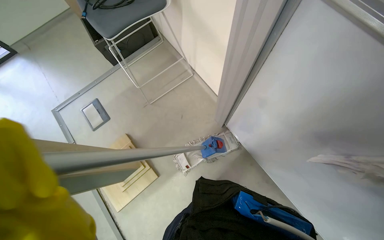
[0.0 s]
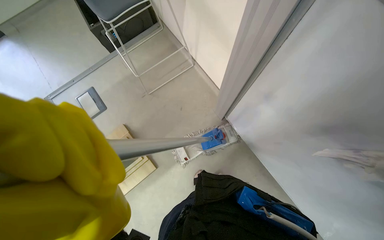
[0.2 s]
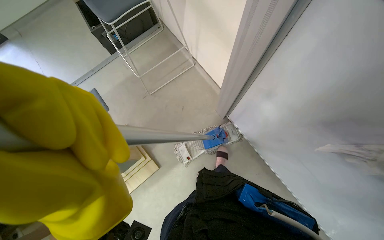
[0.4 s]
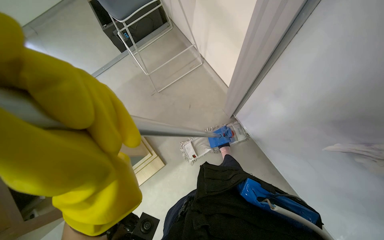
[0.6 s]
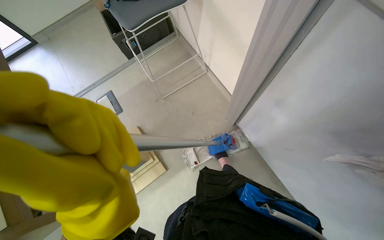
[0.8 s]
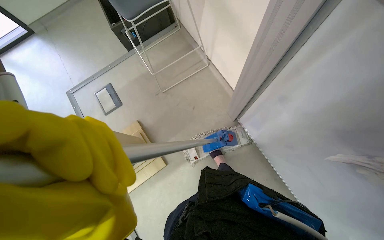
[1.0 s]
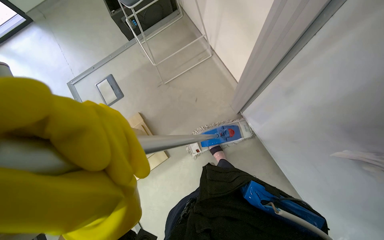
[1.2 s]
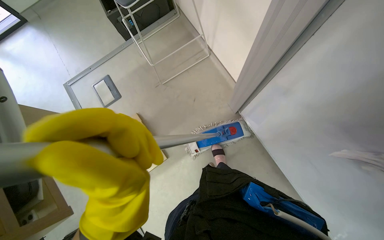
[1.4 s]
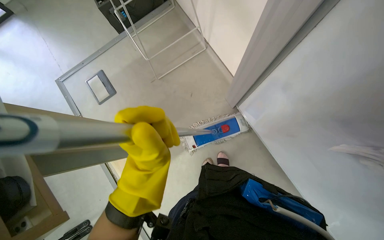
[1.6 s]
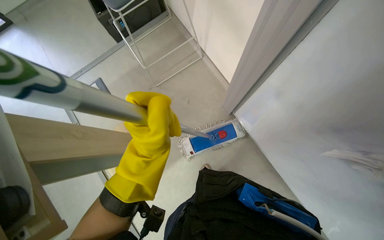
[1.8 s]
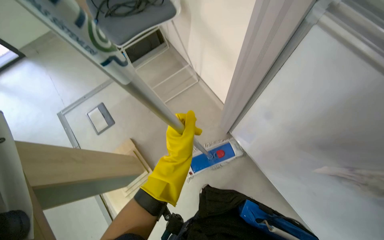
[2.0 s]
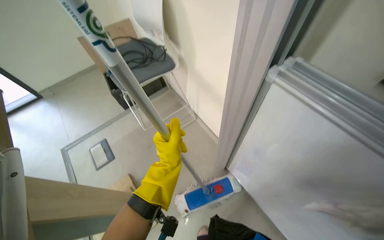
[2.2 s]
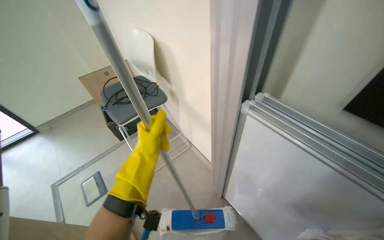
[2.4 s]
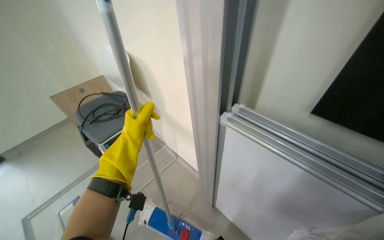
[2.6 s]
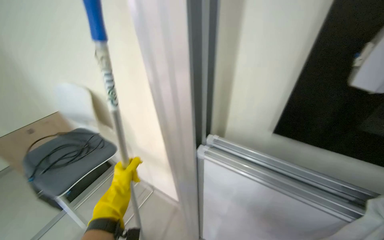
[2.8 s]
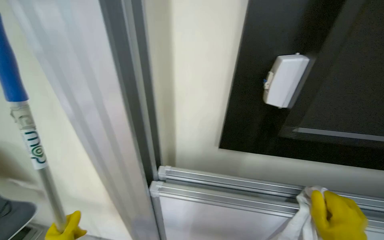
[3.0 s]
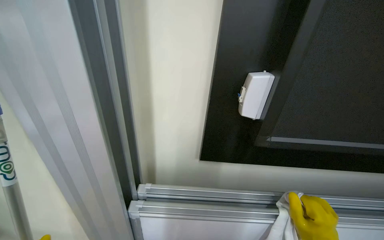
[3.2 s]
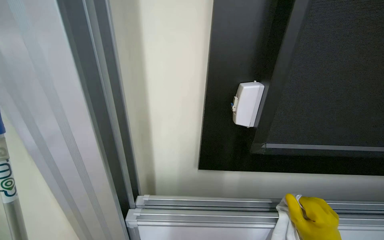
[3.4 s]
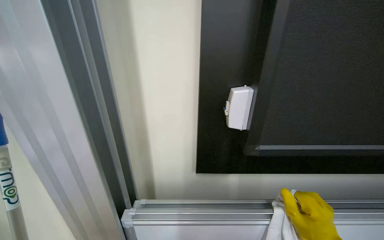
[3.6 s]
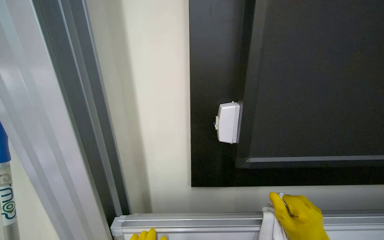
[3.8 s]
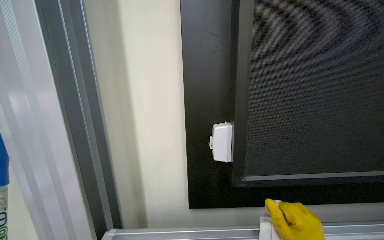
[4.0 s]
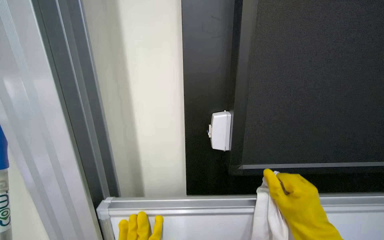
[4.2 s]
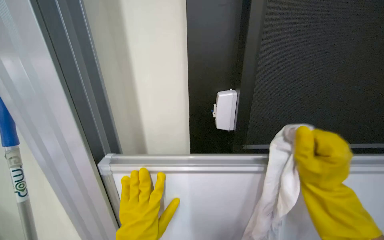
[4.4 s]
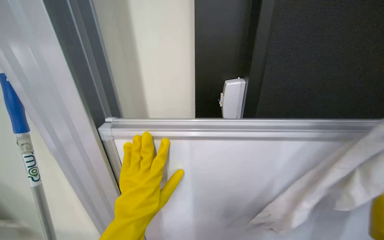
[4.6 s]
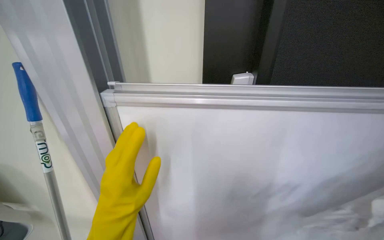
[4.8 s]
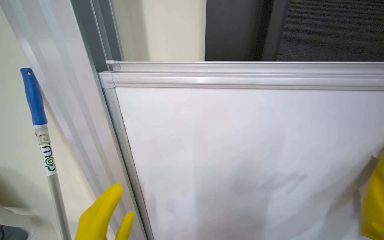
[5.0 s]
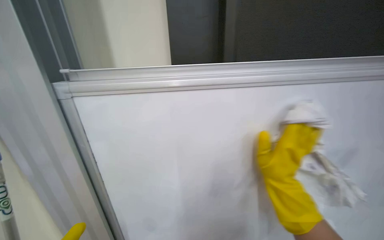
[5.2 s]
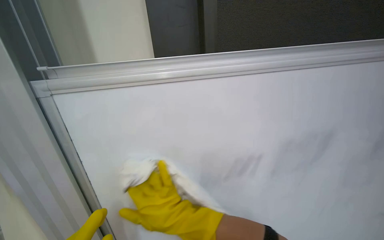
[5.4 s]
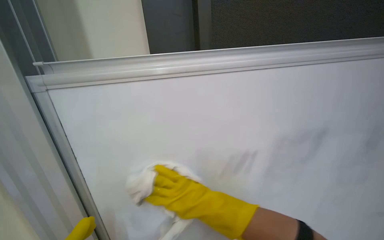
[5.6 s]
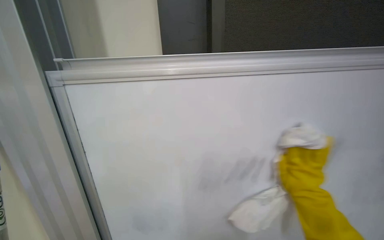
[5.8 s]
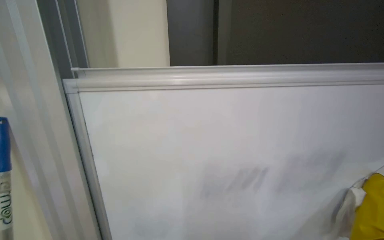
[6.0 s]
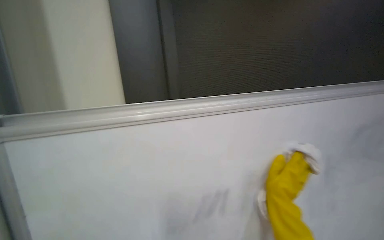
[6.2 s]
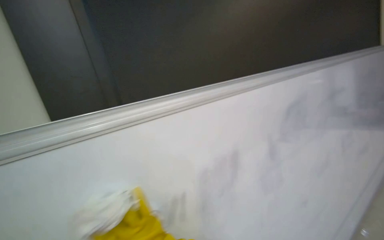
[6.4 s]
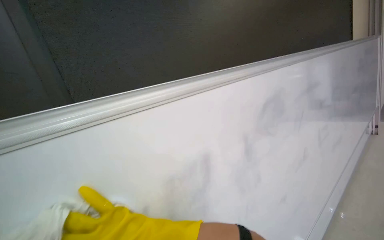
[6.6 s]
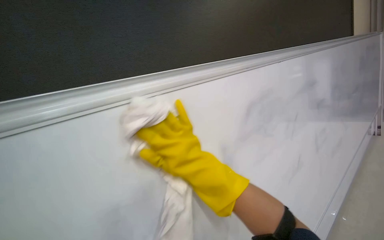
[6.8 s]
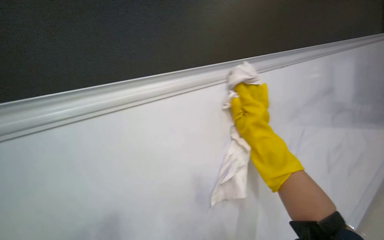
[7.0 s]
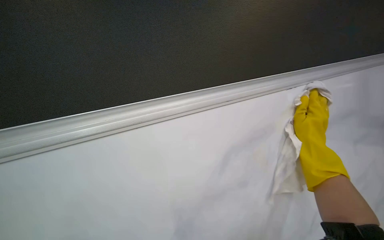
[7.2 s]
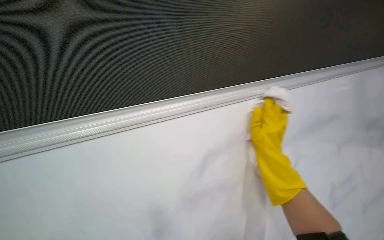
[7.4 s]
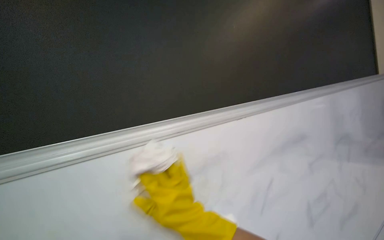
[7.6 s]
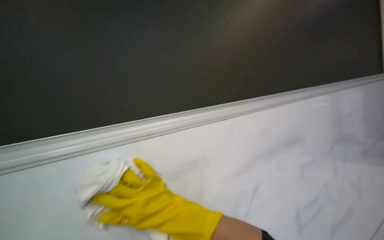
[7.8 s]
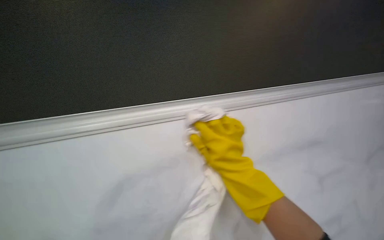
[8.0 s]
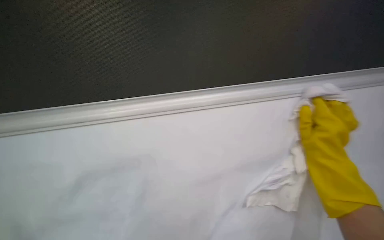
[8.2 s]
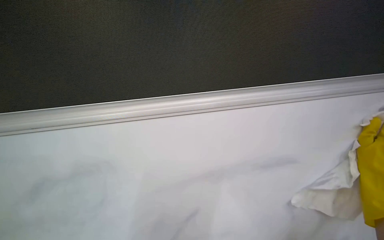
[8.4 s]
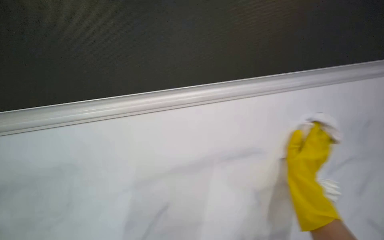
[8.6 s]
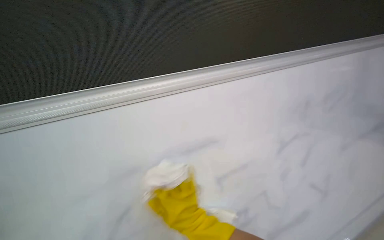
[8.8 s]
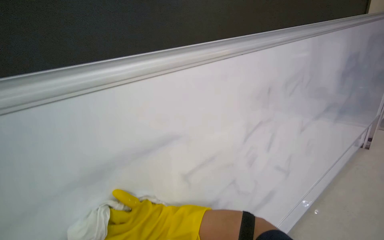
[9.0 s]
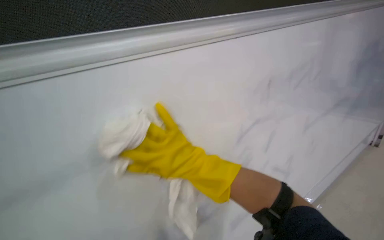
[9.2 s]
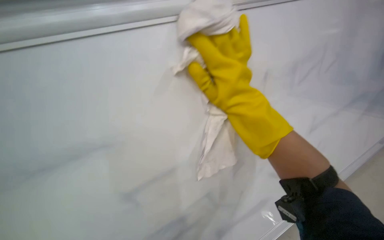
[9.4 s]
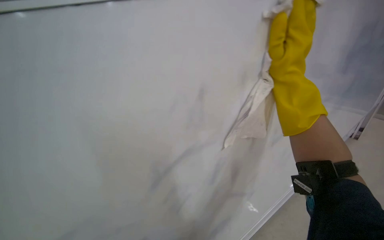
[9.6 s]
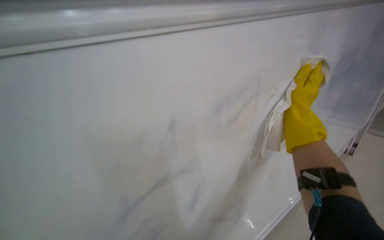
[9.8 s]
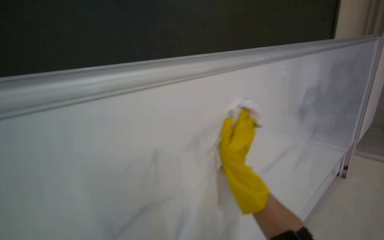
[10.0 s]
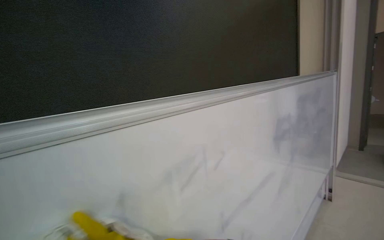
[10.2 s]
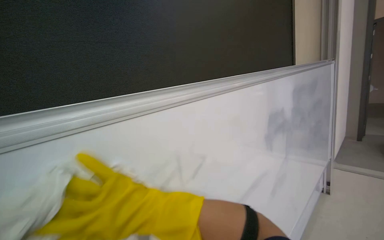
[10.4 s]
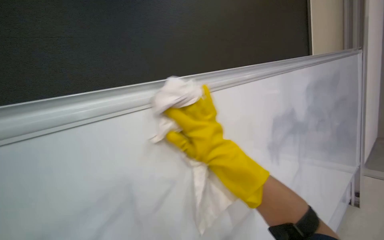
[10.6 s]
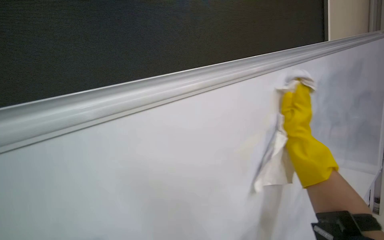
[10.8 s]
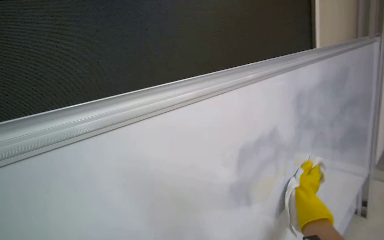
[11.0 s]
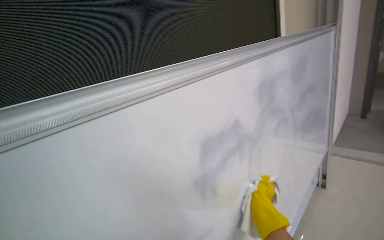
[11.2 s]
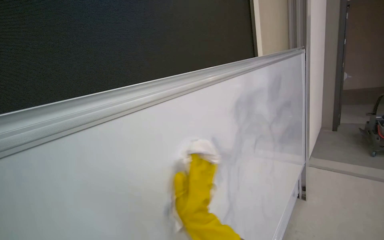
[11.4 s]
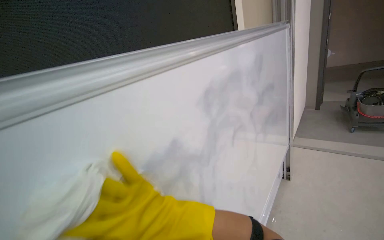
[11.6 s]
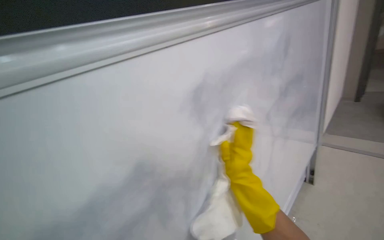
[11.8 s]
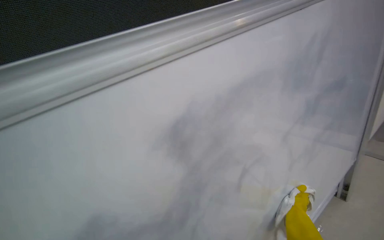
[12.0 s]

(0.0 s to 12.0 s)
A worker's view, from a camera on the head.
Job: wiping surfaces.
The whole recording: Wiping whiteboard. The worker wipes the whiteboard with a cloth.
1.6 s - 3.0 s: The wearer's head swings approximately 35 degrees to the right. The view tips upward by roughly 50 degrees.
3.0 s - 4.4 s: The wearer looks some 40 degrees further upward.
7.6 s - 9.0 s: The scene turns approximately 45 degrees clockwise in the picture.
10.4 s - 12.0 s: The camera travels about 60 cm. The wearer looks approximately 15 degrees further downward.

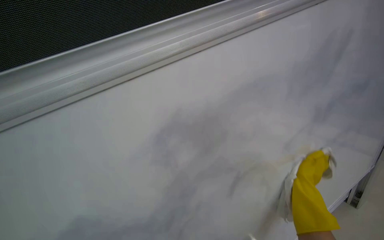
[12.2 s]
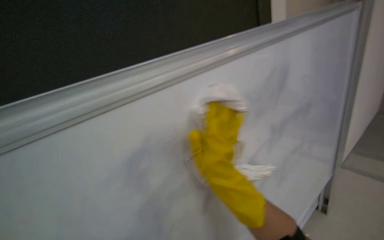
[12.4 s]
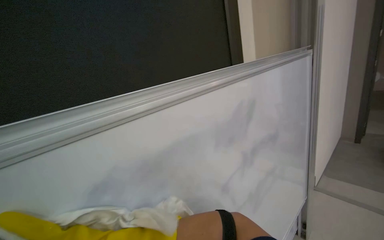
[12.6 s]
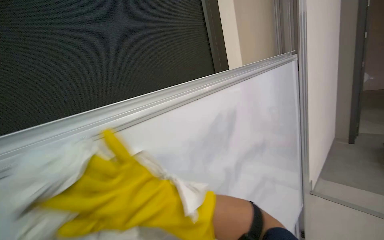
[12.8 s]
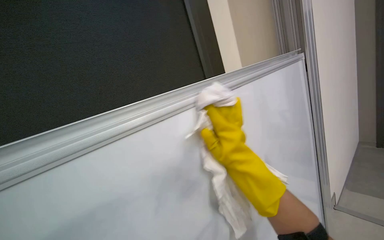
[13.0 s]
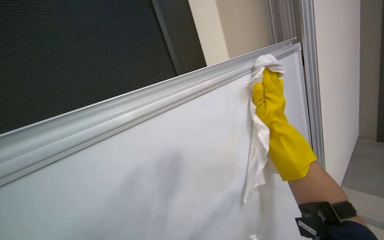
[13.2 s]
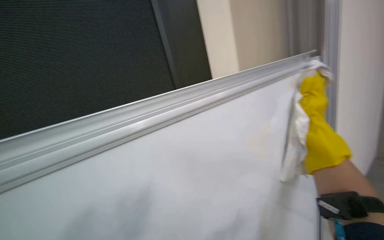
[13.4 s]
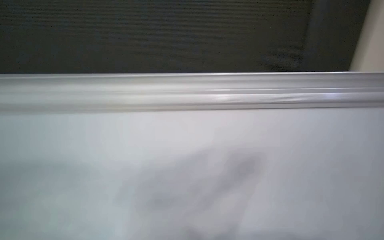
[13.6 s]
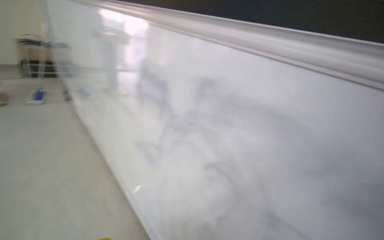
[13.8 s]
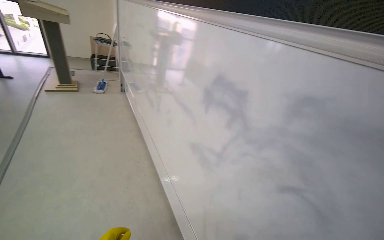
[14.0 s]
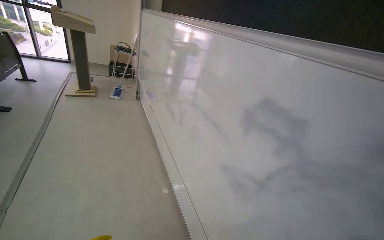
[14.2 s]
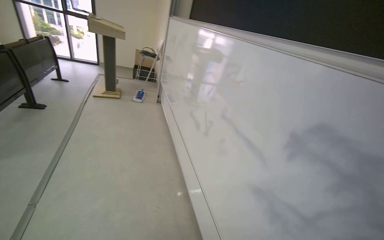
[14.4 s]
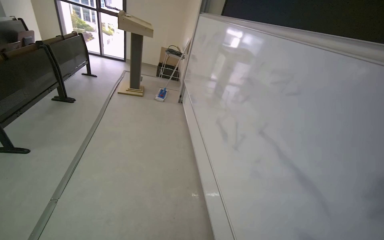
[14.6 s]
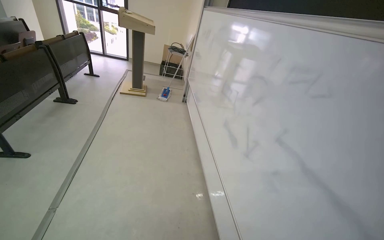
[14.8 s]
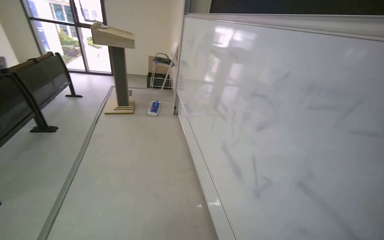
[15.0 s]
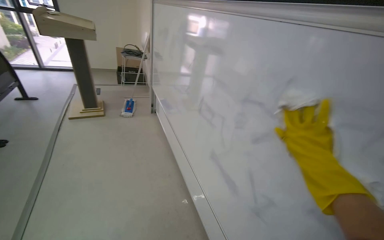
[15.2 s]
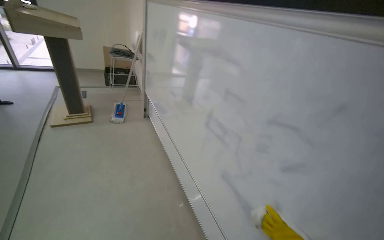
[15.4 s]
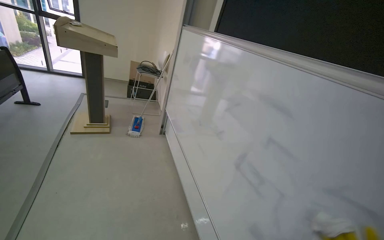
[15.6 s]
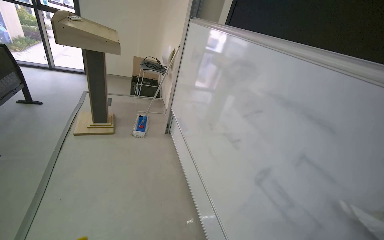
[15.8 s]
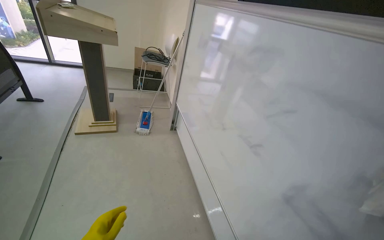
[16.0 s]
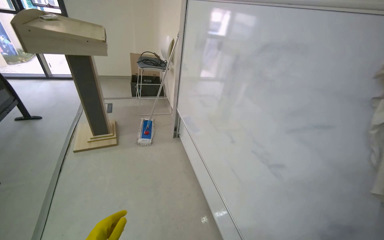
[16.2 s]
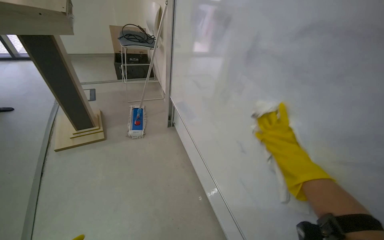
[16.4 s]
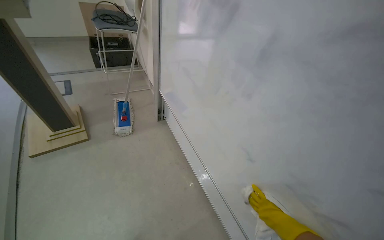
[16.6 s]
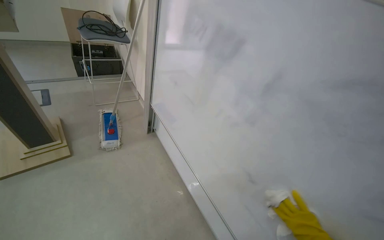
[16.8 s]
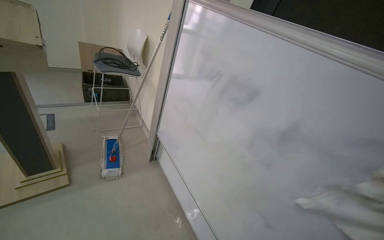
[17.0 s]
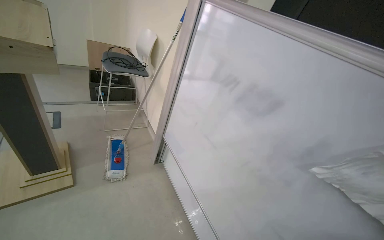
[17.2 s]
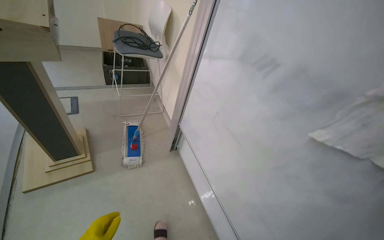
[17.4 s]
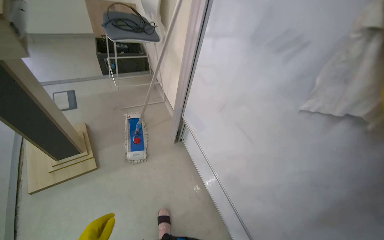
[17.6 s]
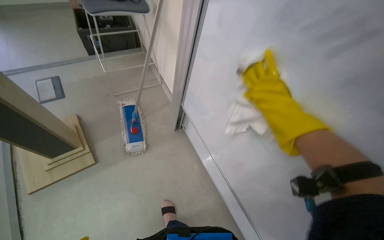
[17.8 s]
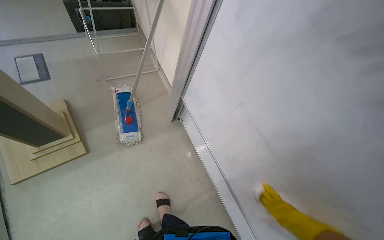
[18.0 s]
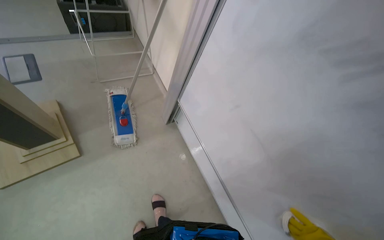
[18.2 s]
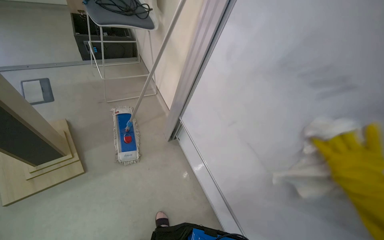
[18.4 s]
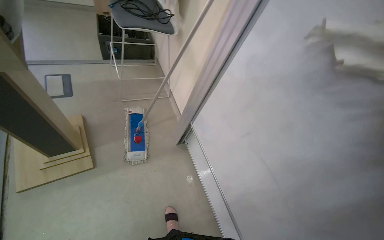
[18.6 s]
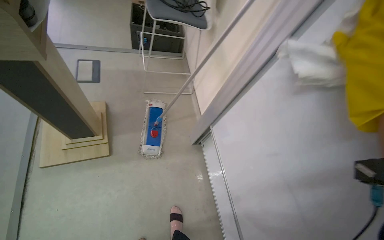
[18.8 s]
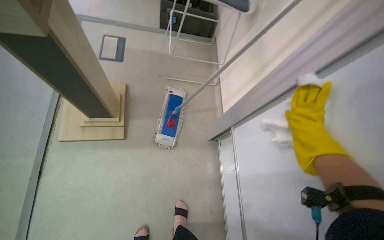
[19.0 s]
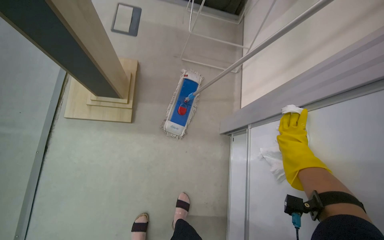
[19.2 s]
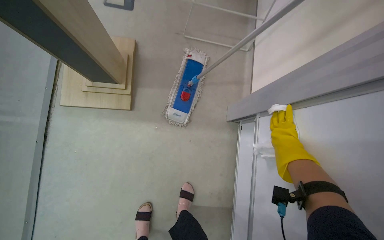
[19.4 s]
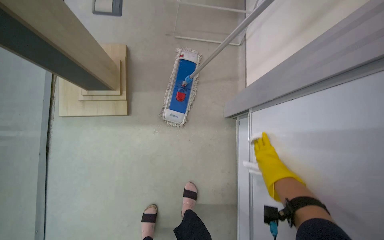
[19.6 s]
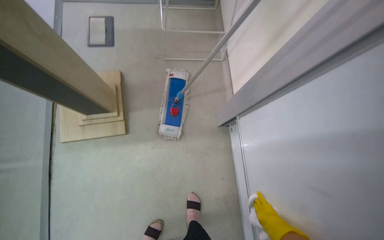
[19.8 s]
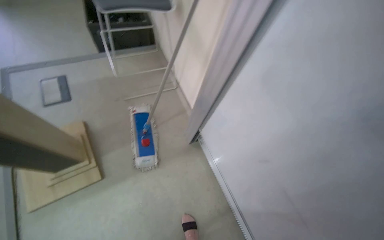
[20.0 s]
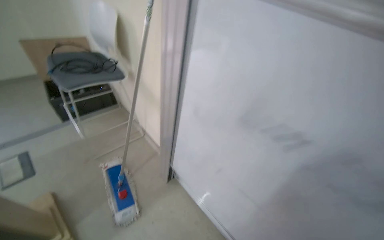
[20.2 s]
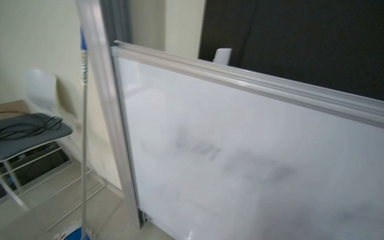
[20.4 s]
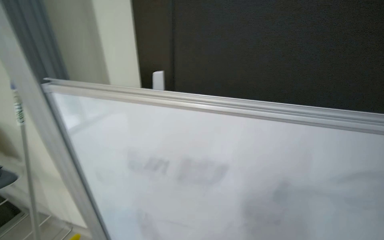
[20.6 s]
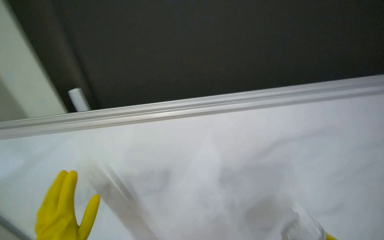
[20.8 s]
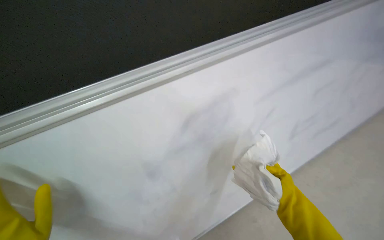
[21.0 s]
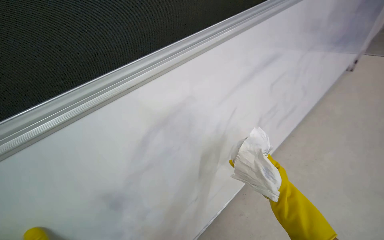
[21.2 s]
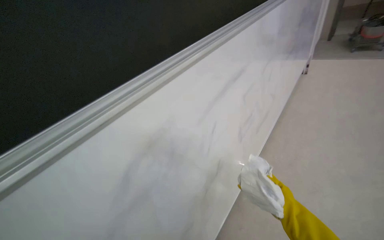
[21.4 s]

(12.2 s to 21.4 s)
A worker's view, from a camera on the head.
Job: wiping surfaces.
The whole recording: Wiping whiteboard. The worker wipes the whiteboard with a cloth.
13.8 s - 15.2 s: The camera travels roughly 1 m.
15.2 s - 16.8 s: The wearer moves about 1 m. The view tilts about 10 degrees downward.
16.8 s - 18.4 s: The head travels roughly 60 cm.
18.4 s - 19.8 s: The wearer's head swings some 30 degrees to the left.
19.8 s - 21.4 s: The camera travels about 60 cm. The wearer's head swings roughly 85 degrees to the right. The view tilts about 50 degrees upward.
